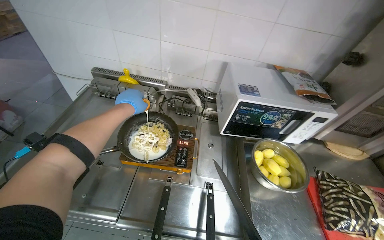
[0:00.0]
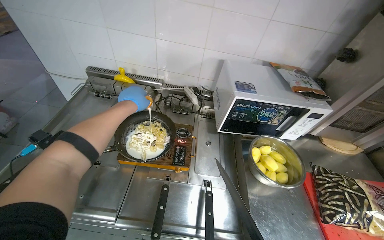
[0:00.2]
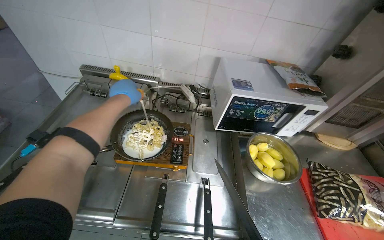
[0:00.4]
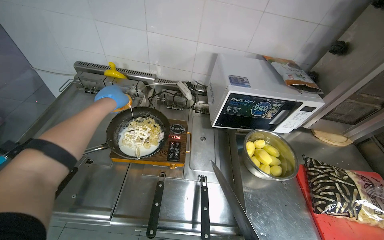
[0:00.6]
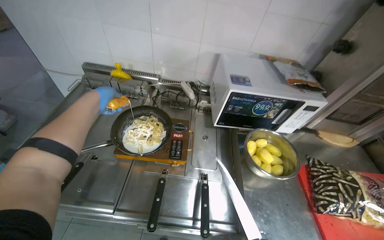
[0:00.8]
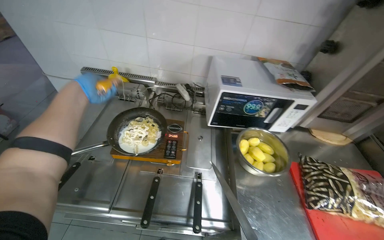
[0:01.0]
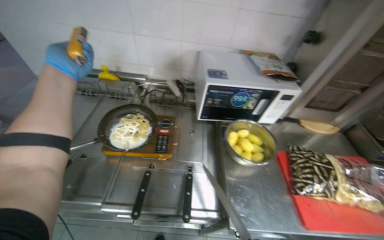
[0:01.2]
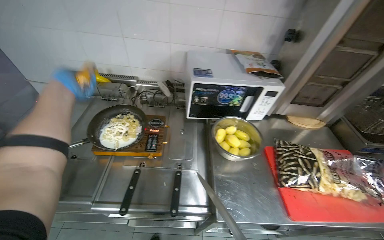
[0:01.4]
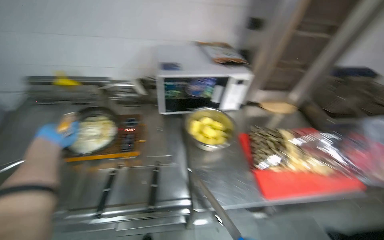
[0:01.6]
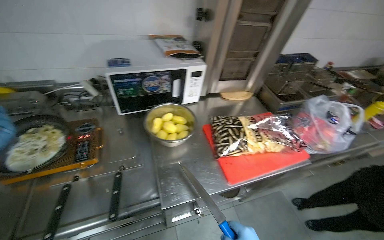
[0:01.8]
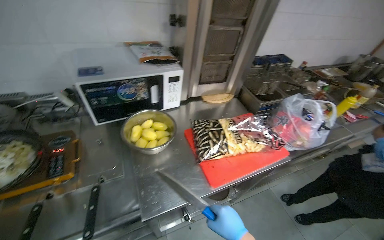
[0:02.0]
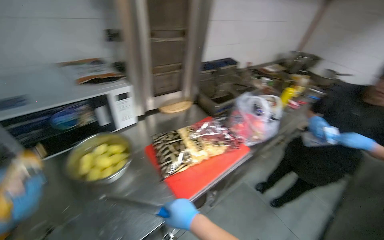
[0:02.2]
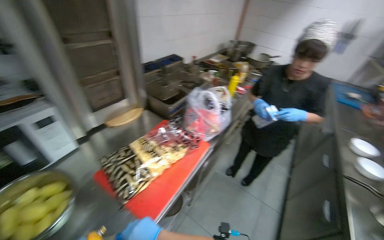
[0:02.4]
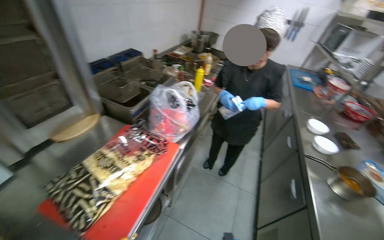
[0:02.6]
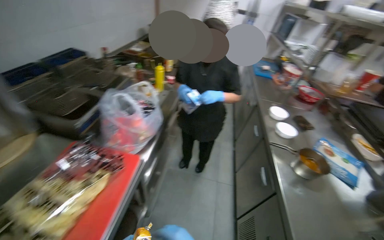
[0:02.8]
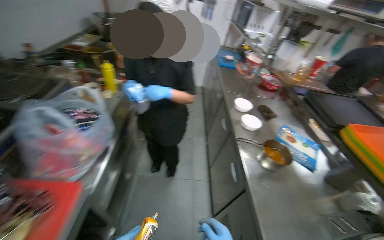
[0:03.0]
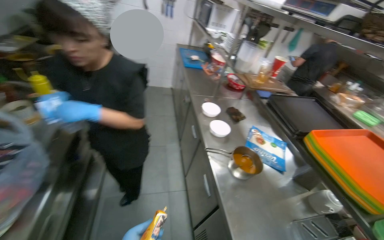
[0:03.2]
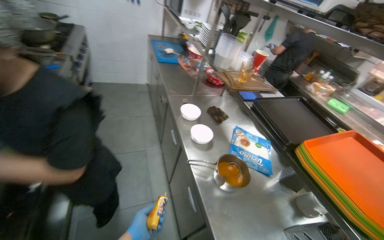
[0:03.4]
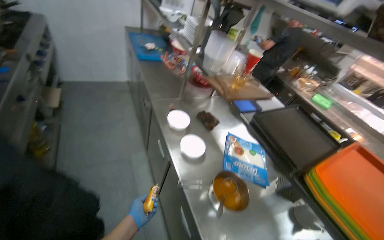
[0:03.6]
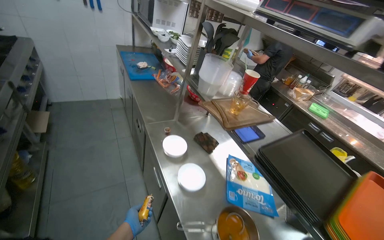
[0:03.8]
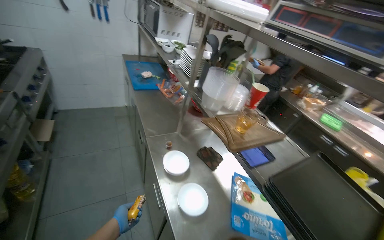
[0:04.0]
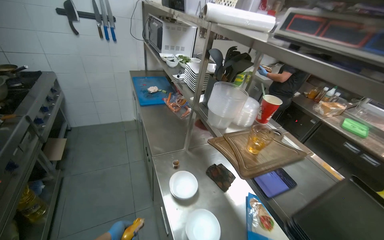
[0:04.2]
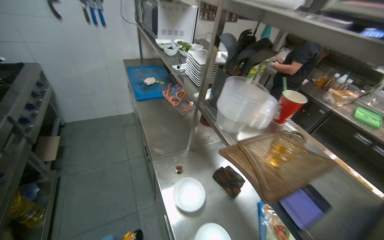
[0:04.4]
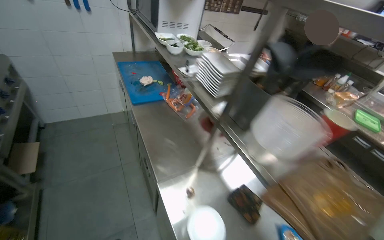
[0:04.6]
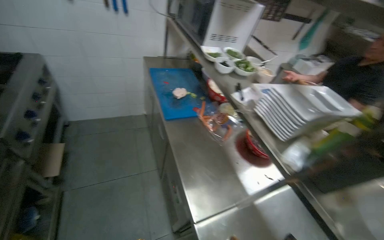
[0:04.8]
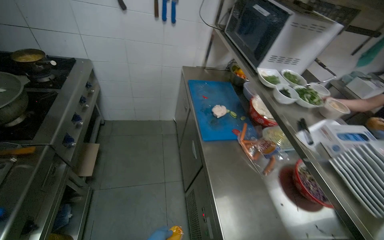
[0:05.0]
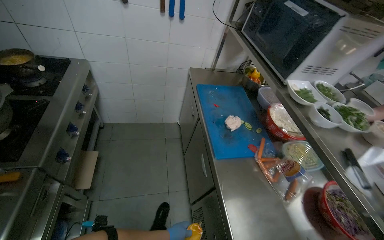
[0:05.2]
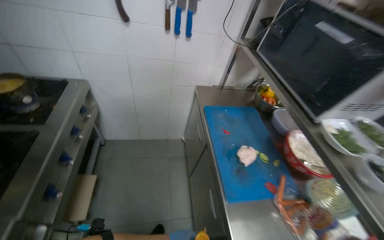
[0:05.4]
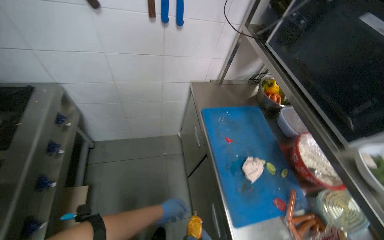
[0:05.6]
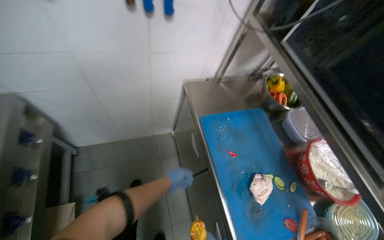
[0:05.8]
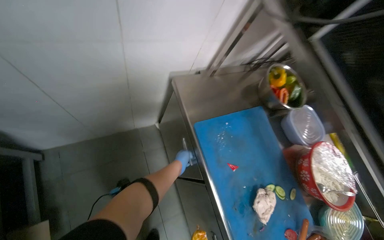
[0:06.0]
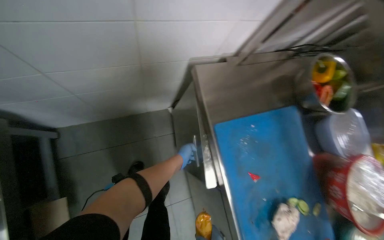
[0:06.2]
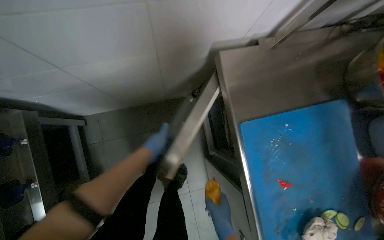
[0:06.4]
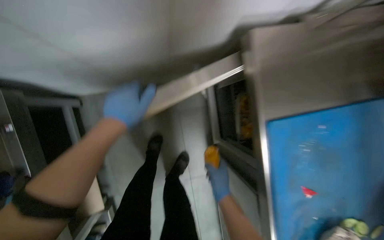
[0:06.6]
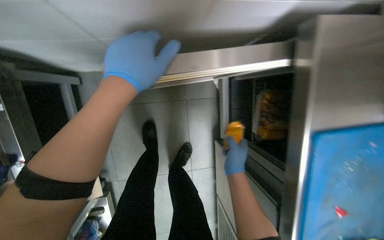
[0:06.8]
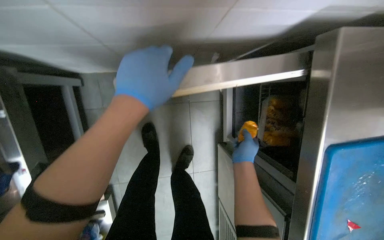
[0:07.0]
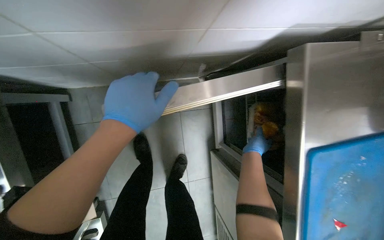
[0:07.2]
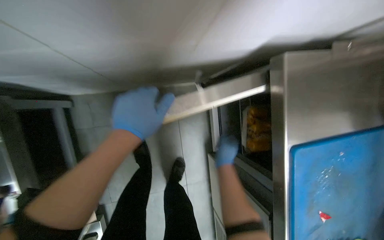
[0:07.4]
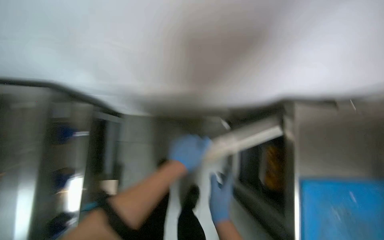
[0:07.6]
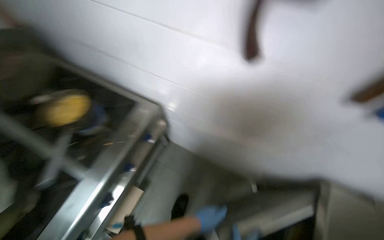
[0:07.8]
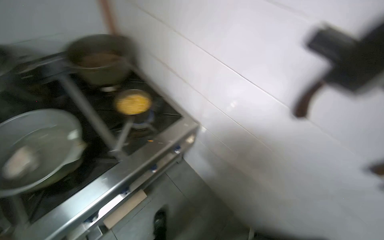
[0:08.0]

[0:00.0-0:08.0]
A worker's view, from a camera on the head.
Job: preparing food.
The whole recording: Adding component into meal. The worker takes the component and mixes it into the meal.
0:00.0 to 0:01.6: The left hand goes approximately 20 cm down the picture and nearer to the camera.
0:01.6 to 0:03.2: The camera travels some 80 cm. The wearer's head swings roughly 95 degrees to the right.
0:03.2 to 0:04.8: The wearer moves some 1 m.
0:04.8 to 0:06.4: The camera travels about 1.5 m. The camera pitches downward, by about 40 degrees.
0:06.4 to 0:08.0: The wearer moves approximately 40 cm. The head turns to the left by about 60 degrees. The camera pitches upward, by approximately 35 degrees.

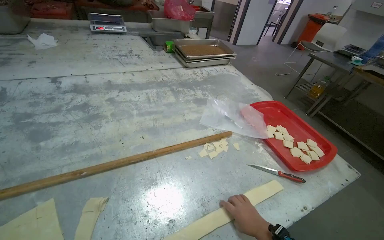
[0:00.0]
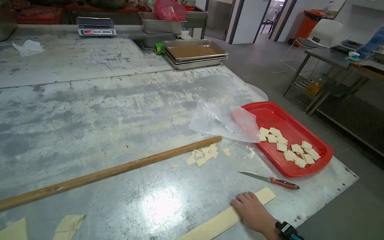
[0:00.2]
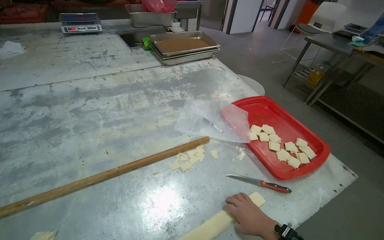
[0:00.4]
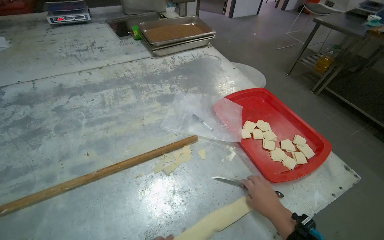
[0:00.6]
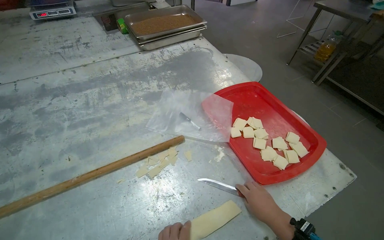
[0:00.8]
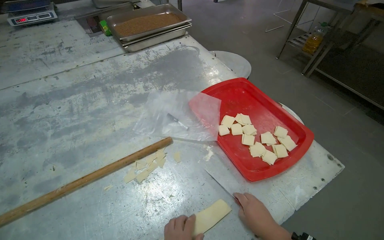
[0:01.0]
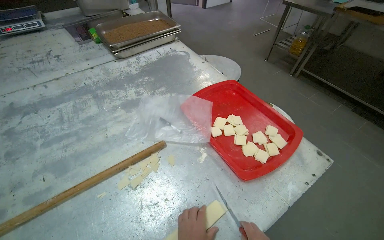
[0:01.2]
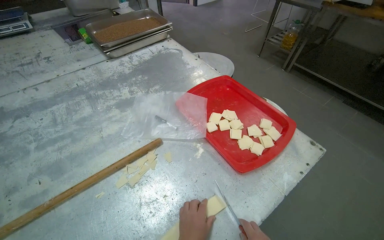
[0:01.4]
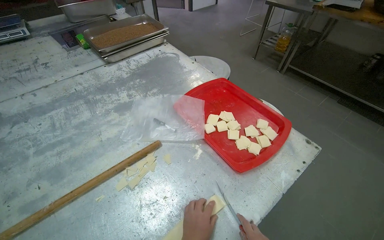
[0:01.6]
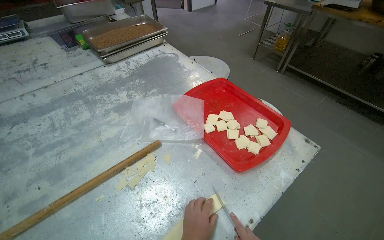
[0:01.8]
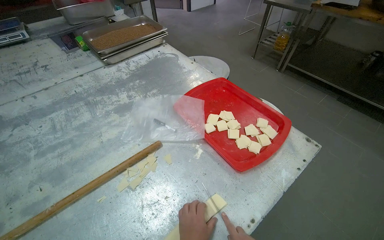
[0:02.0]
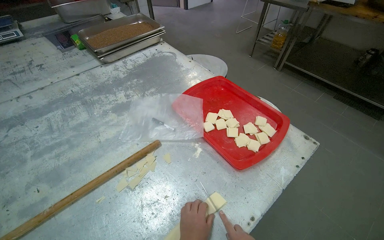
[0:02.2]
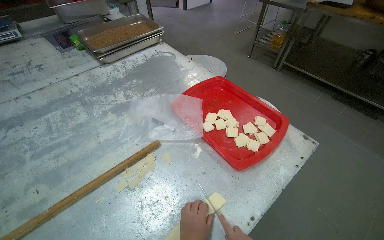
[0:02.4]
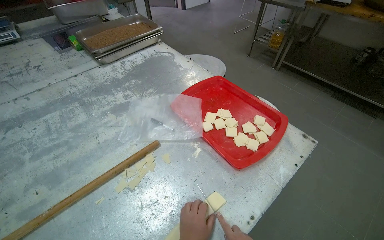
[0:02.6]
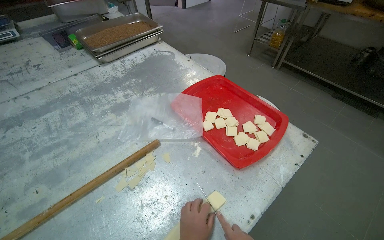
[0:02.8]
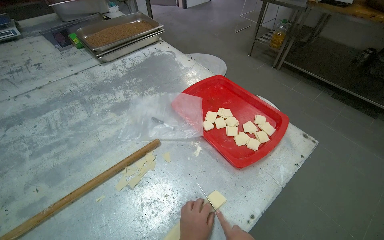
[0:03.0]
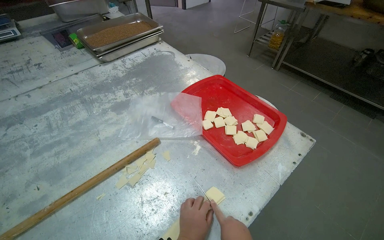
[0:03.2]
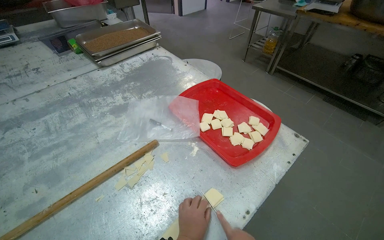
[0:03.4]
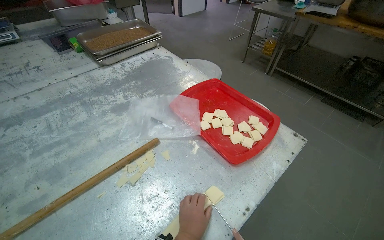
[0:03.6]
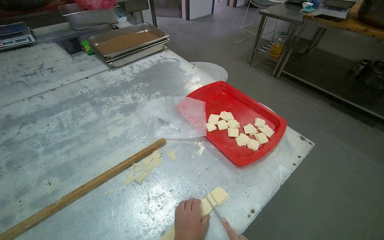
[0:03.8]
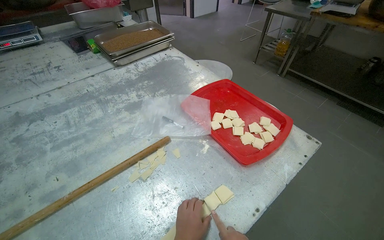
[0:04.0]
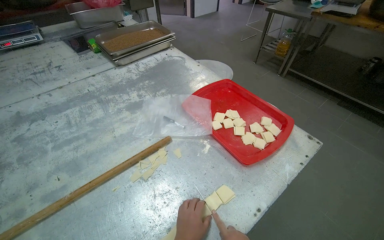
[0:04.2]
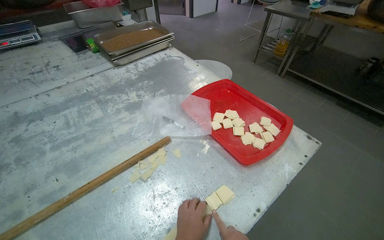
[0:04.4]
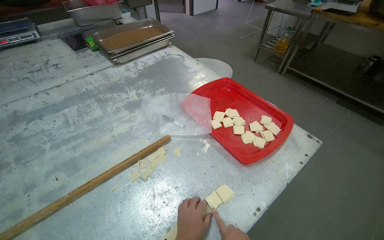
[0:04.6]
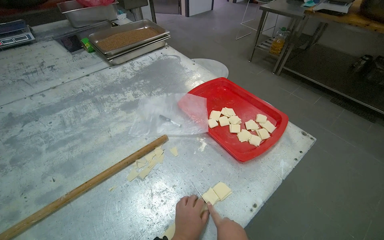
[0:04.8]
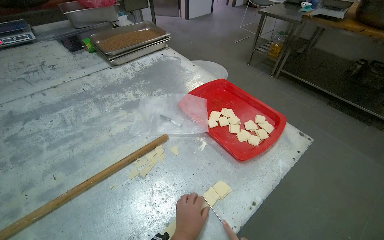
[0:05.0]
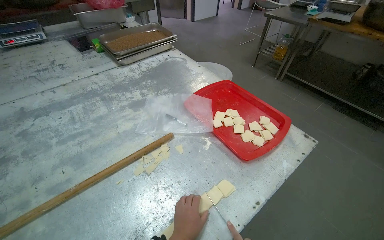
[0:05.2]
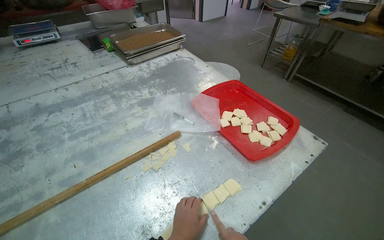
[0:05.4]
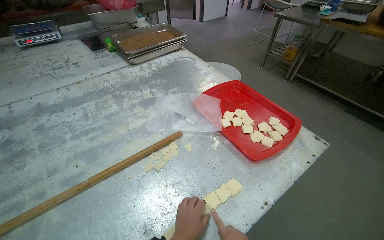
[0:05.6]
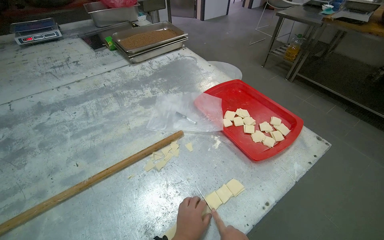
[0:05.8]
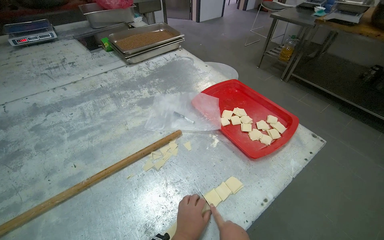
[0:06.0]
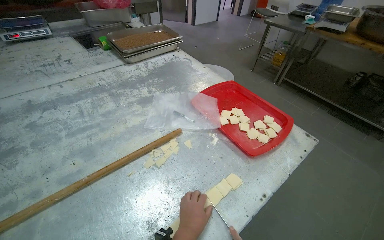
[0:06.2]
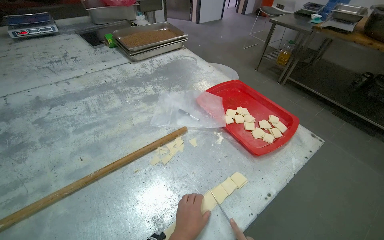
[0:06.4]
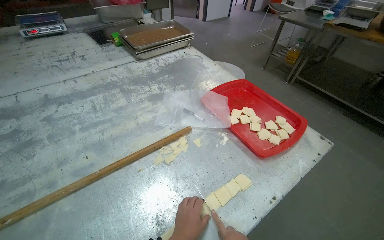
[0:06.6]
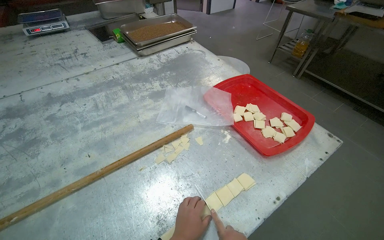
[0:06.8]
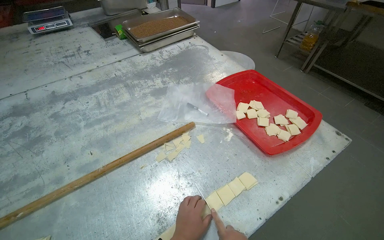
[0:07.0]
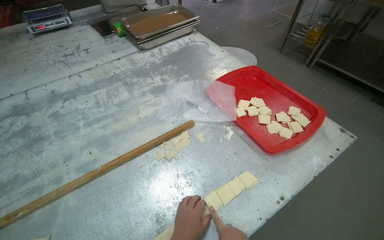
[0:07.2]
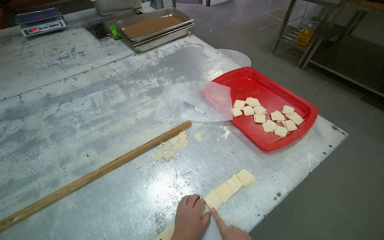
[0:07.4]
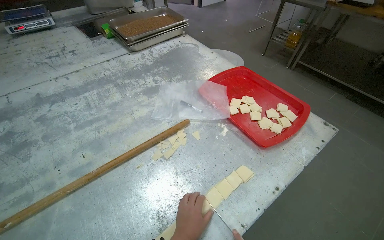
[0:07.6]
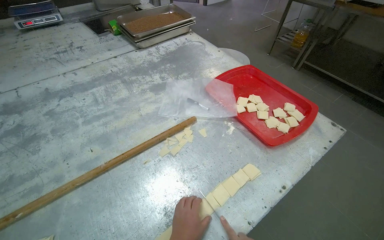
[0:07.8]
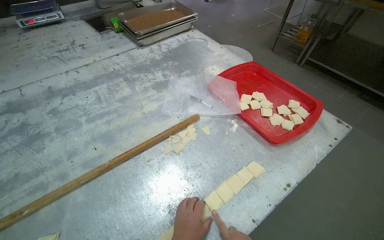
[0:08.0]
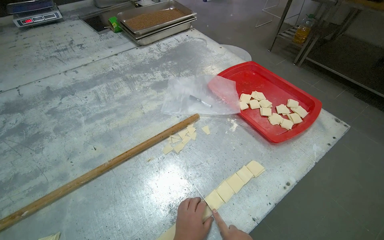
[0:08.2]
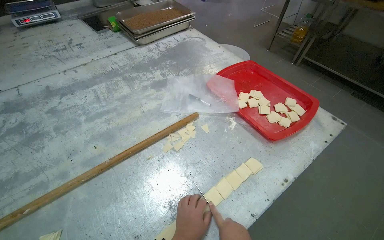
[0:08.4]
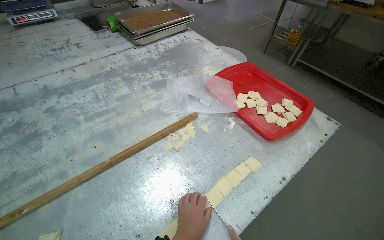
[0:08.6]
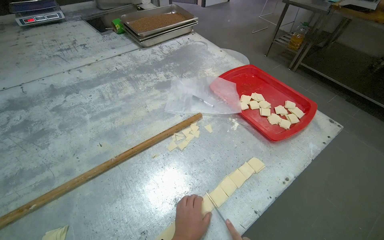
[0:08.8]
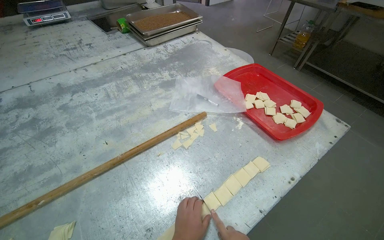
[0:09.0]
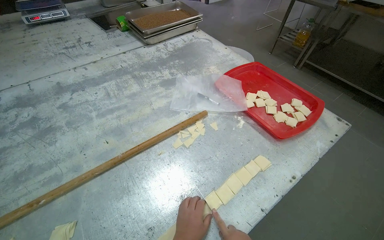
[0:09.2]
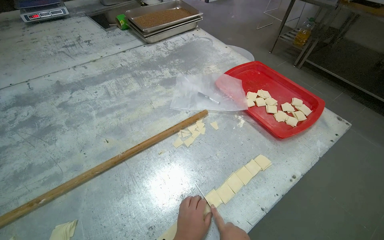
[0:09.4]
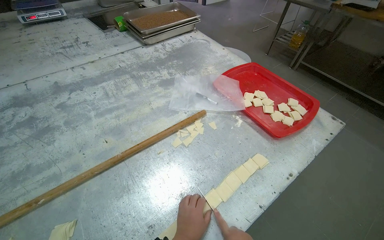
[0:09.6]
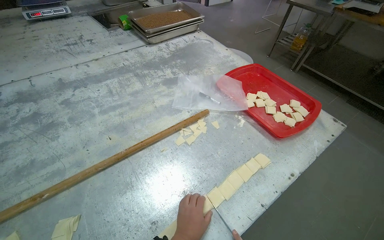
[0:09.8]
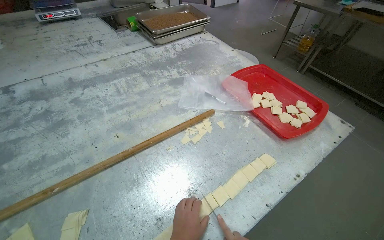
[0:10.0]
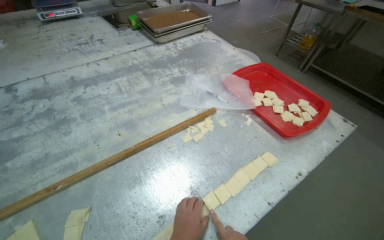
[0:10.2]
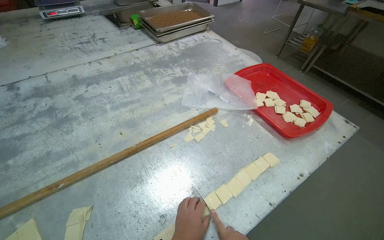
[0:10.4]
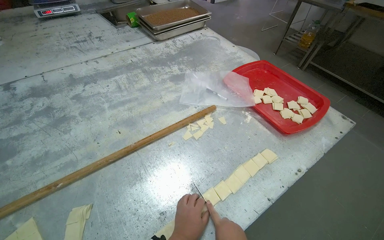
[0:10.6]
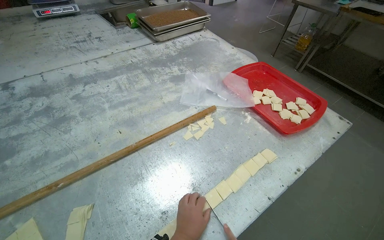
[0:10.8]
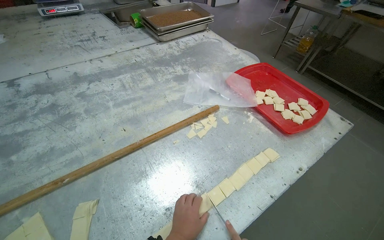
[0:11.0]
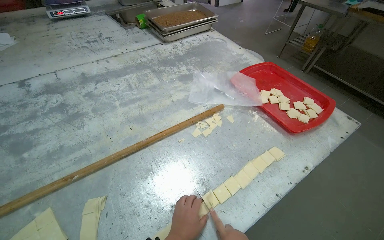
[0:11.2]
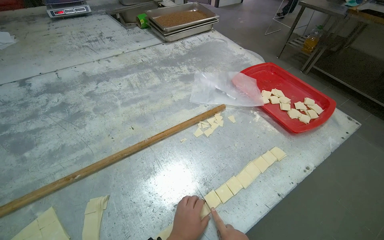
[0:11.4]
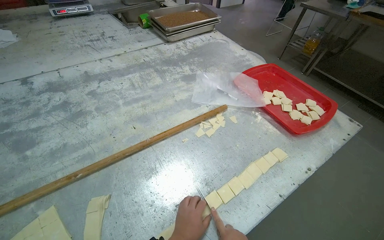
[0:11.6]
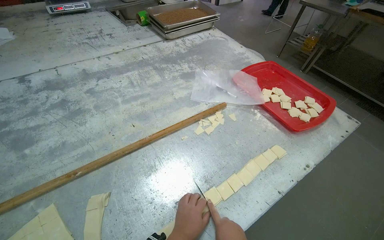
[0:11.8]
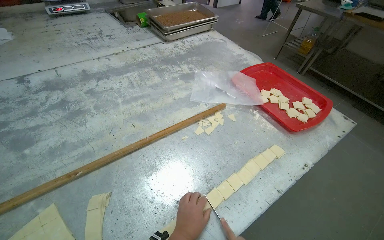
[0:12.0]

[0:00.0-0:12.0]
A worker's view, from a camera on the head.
Job: preparing food.
The whole recording: Cutting dough into small squares. The worker cuts folded dough into small square pieces using a knife.
0:00.0 to 0:01.6: The wearer moves approximately 40 cm.
